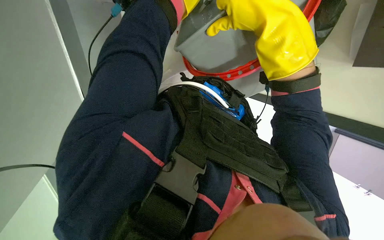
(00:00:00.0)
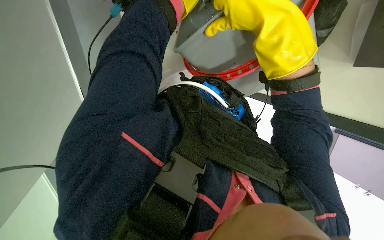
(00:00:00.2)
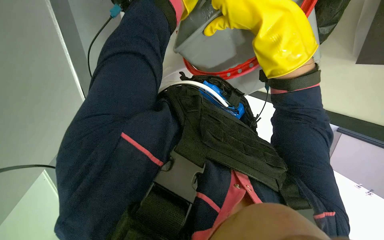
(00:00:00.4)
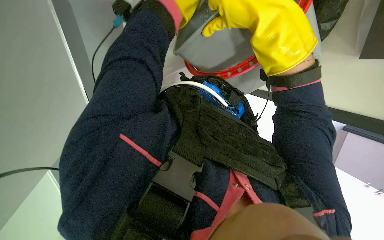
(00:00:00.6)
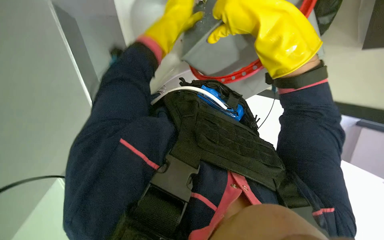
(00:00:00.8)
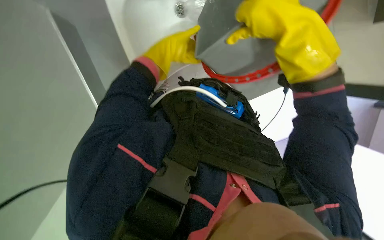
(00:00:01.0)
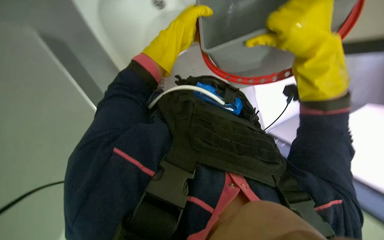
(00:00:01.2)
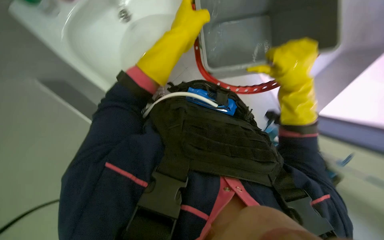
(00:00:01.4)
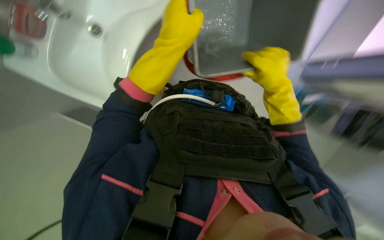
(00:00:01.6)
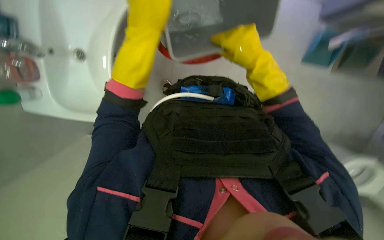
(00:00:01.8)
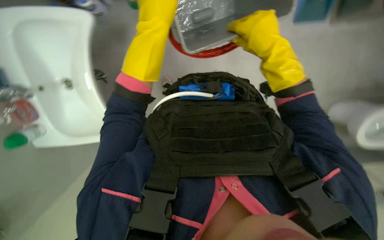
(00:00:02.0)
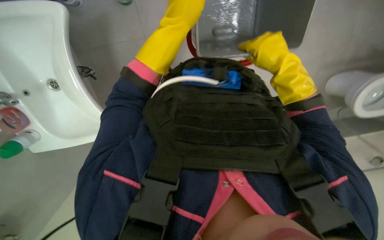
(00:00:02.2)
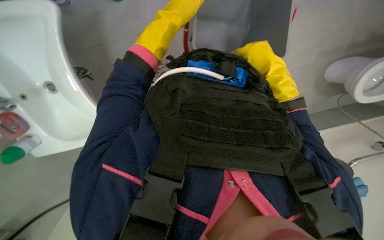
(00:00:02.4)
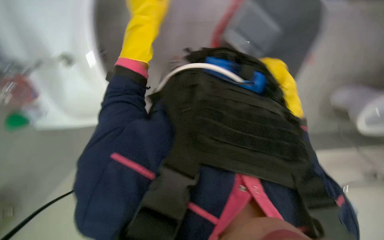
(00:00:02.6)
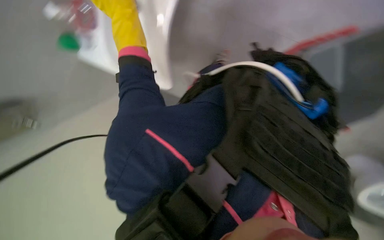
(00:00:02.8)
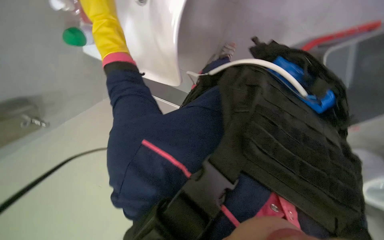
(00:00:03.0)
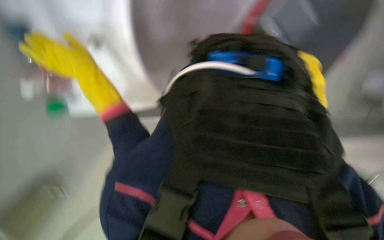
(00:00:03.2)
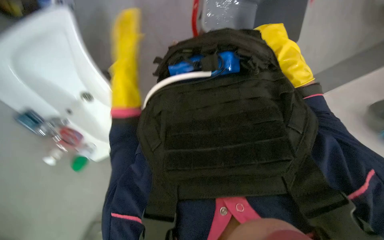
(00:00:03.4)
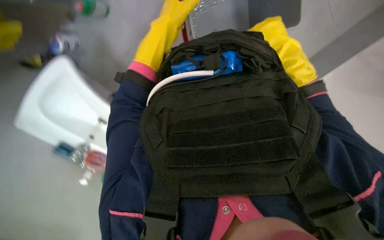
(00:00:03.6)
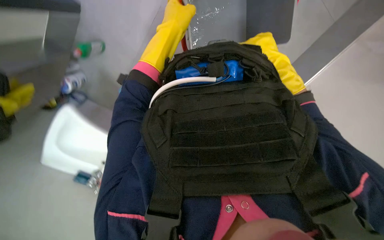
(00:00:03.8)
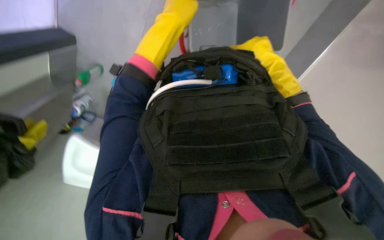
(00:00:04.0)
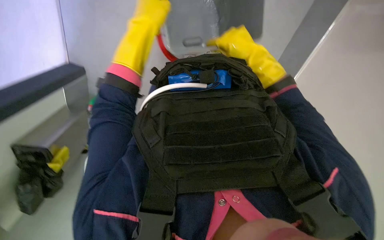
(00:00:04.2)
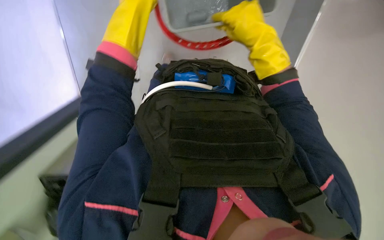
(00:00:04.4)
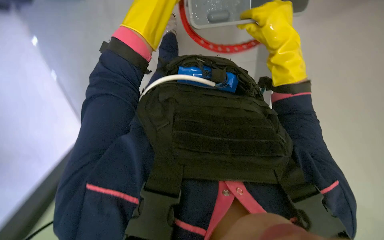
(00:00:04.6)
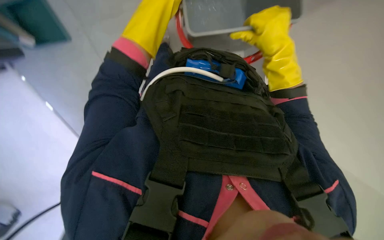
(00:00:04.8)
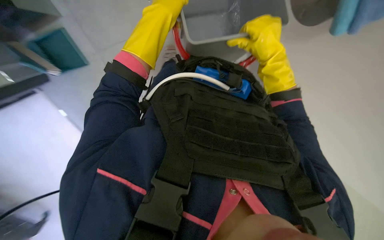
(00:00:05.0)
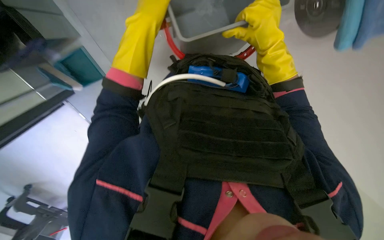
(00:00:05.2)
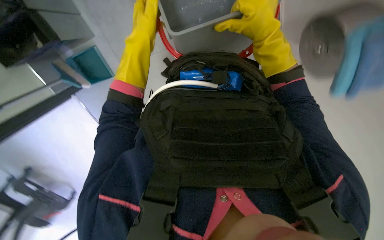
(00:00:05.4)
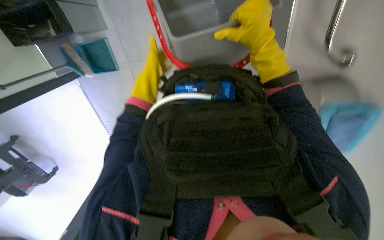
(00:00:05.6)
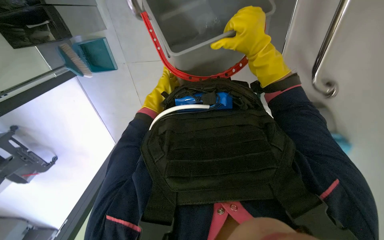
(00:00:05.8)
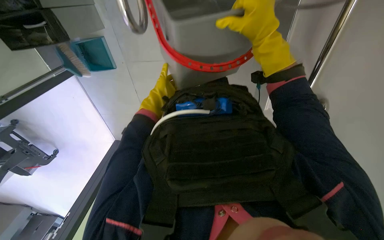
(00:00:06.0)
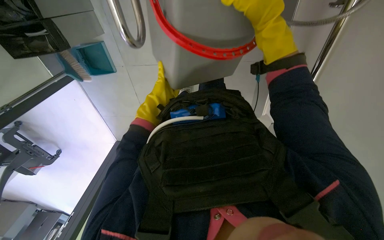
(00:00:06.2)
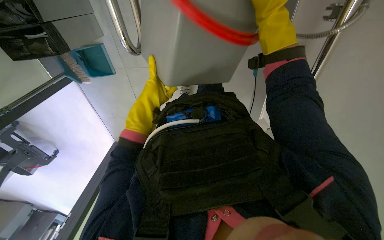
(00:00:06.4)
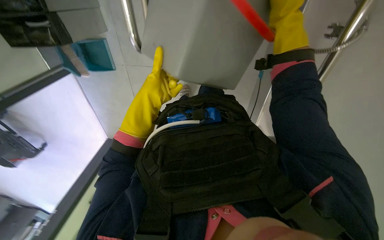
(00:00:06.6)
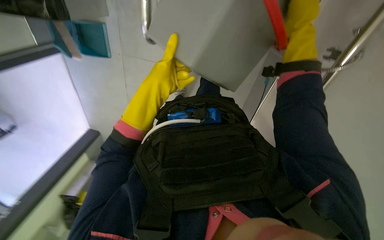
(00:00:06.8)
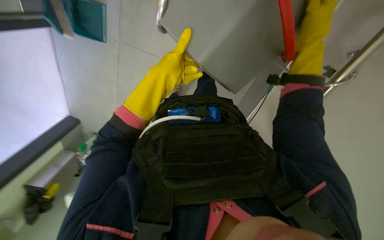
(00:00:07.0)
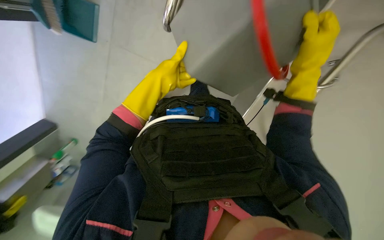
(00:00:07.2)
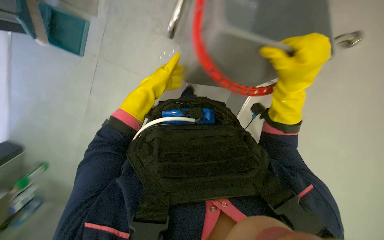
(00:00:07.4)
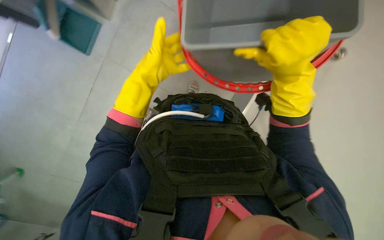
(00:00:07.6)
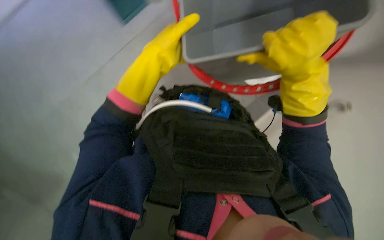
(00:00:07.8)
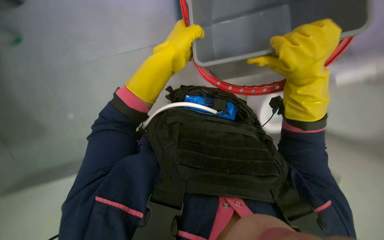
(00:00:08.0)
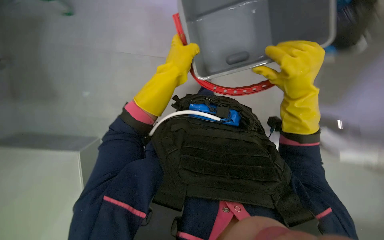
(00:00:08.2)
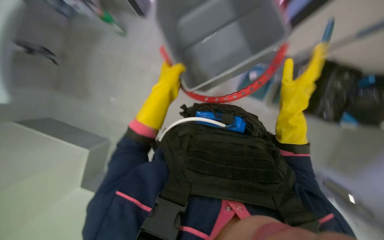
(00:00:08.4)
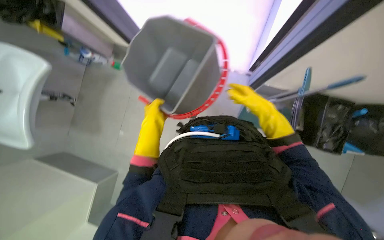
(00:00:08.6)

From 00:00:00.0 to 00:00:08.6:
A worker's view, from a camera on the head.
Job: preparing cleaning supplies.
The whole recording: Emptying and refilling mop bucket. The worker empties dirty water from the mop bucket into a sink and refills it with clean water.
From 00:00:00.0 to 00:00:01.4: The right hand heads to the right and farther from the camera, covering about 20 cm.
From 00:00:01.4 to 00:00:02.8: The camera pitches downward, by about 20 degrees. The scene rotates clockwise by roughly 25 degrees.
From 00:00:02.8 to 00:00:04.4: Everything in view rotates roughly 35 degrees counterclockwise.
From 00:00:04.4 to 00:00:05.8: The left hand heads farther from the camera, covering some 25 cm.
From 00:00:05.8 to 00:00:07.2: The left hand heads nearer to the camera, covering roughly 20 cm.
From 00:00:07.2 to 00:00:08.6: The camera pitches upward, by some 15 degrees. The right hand moves farther from the camera, some 15 cm.

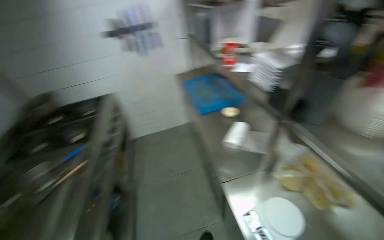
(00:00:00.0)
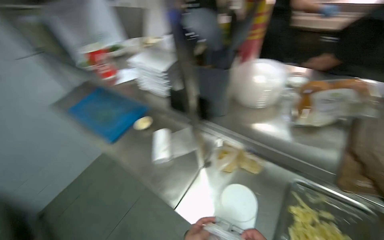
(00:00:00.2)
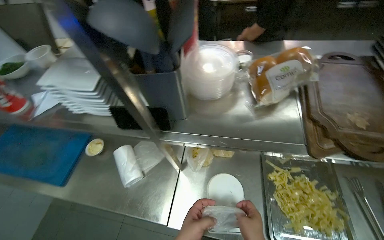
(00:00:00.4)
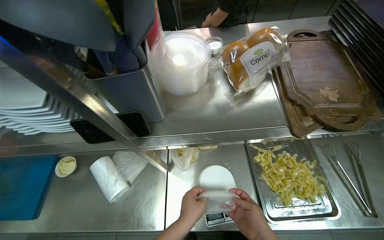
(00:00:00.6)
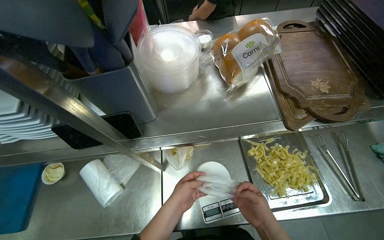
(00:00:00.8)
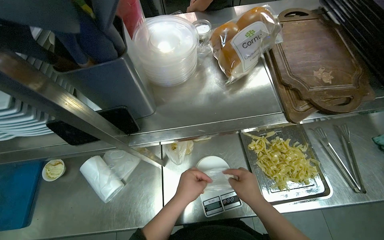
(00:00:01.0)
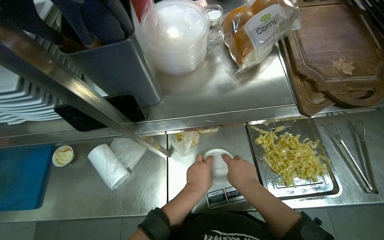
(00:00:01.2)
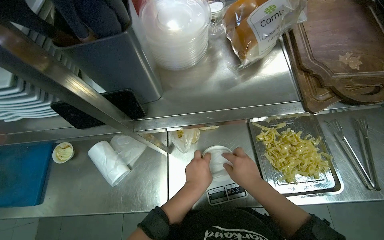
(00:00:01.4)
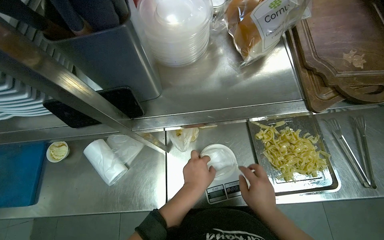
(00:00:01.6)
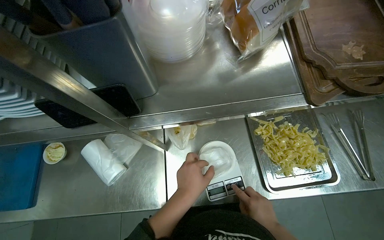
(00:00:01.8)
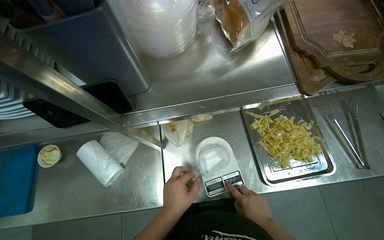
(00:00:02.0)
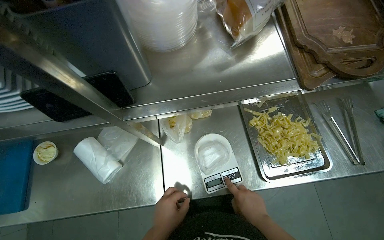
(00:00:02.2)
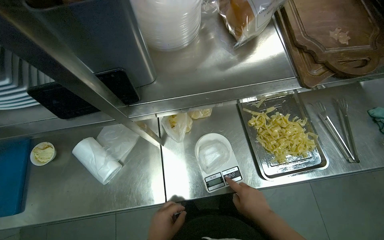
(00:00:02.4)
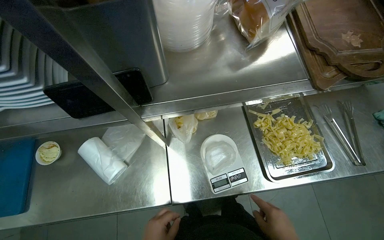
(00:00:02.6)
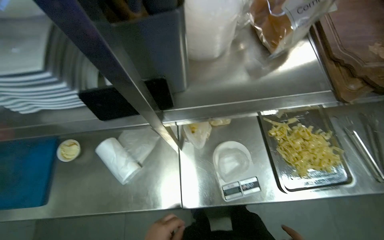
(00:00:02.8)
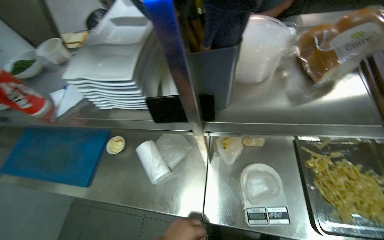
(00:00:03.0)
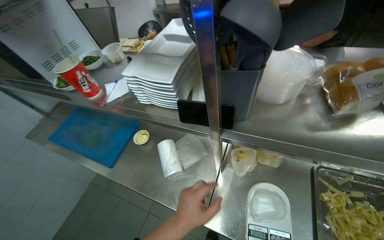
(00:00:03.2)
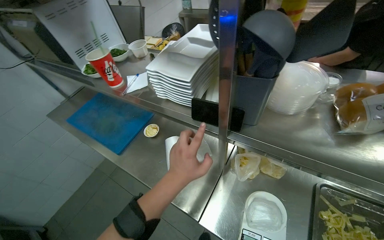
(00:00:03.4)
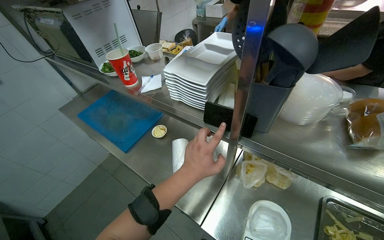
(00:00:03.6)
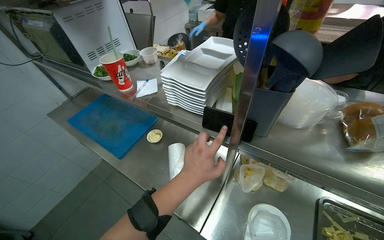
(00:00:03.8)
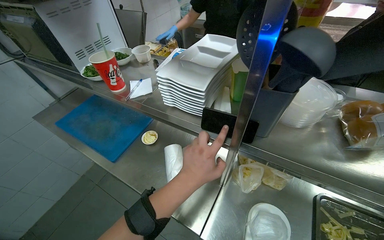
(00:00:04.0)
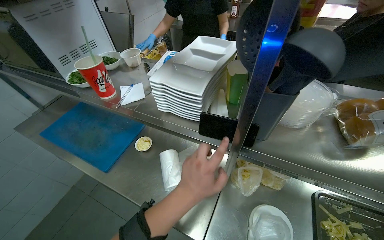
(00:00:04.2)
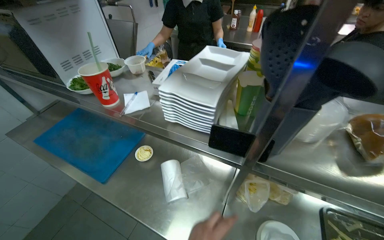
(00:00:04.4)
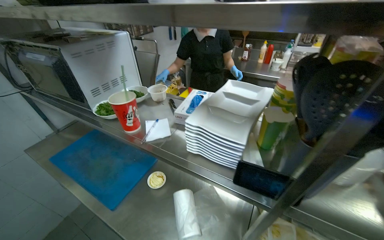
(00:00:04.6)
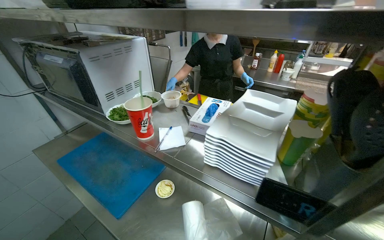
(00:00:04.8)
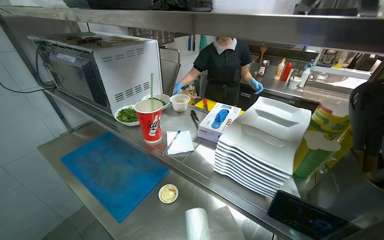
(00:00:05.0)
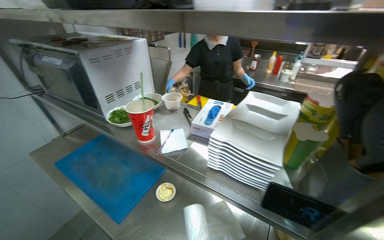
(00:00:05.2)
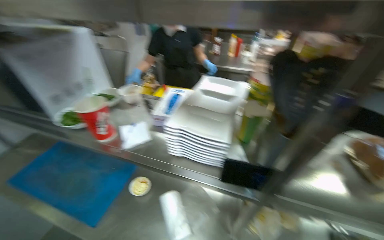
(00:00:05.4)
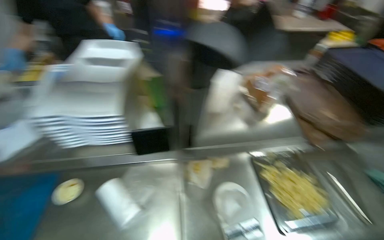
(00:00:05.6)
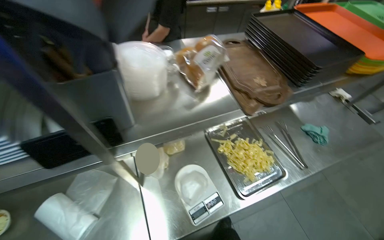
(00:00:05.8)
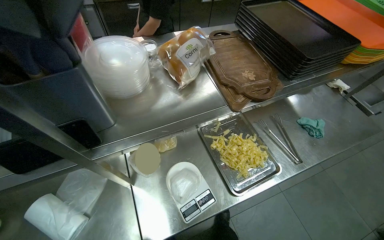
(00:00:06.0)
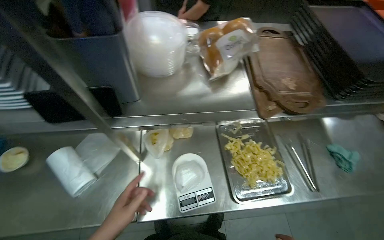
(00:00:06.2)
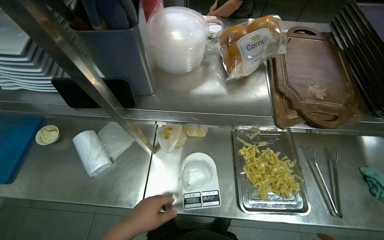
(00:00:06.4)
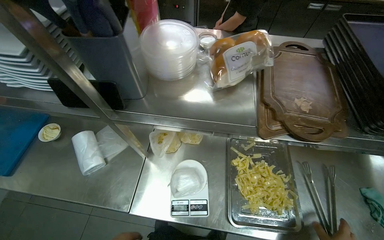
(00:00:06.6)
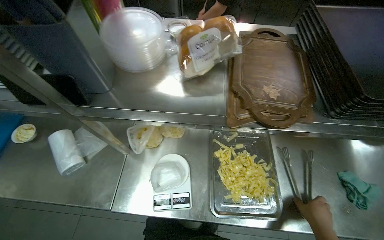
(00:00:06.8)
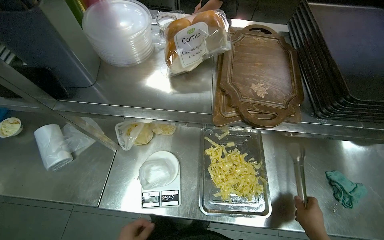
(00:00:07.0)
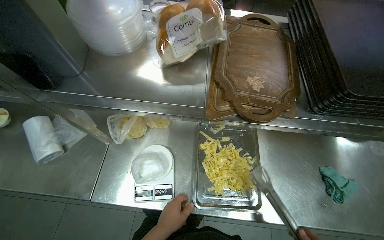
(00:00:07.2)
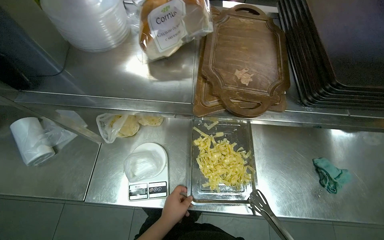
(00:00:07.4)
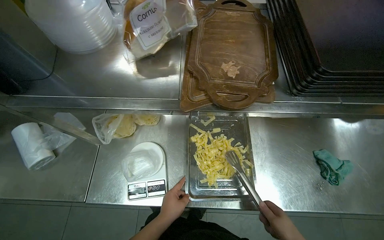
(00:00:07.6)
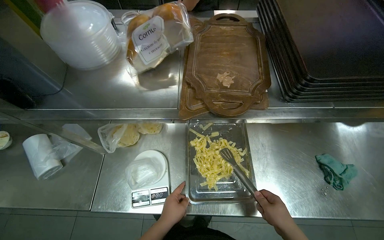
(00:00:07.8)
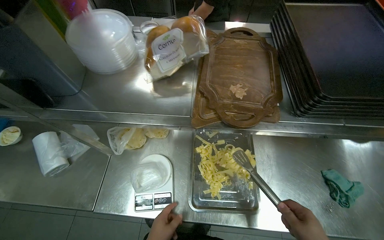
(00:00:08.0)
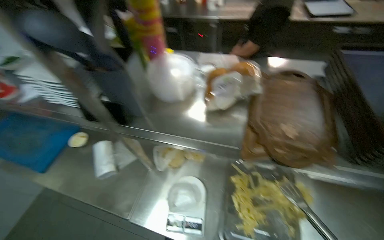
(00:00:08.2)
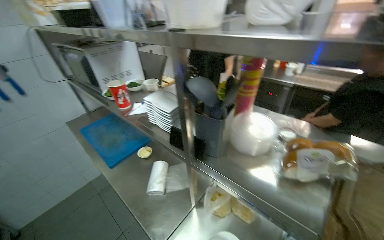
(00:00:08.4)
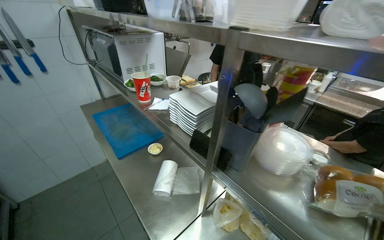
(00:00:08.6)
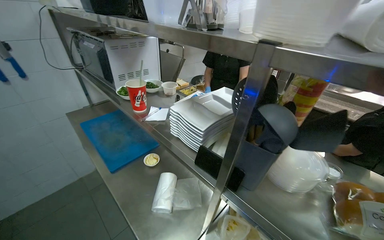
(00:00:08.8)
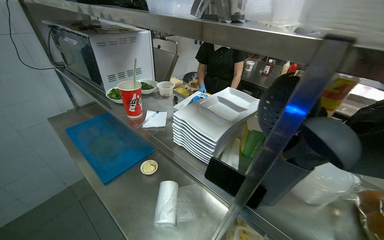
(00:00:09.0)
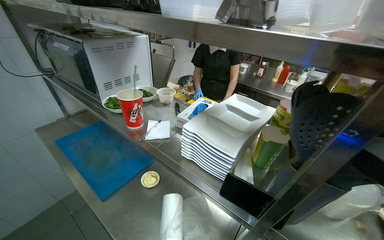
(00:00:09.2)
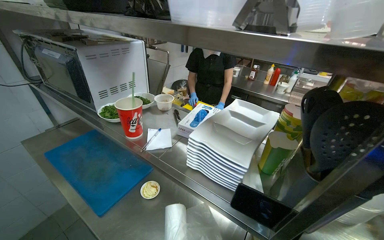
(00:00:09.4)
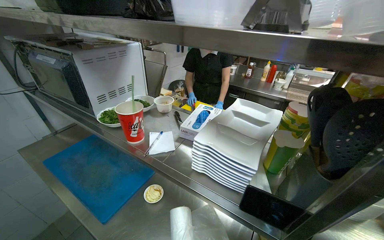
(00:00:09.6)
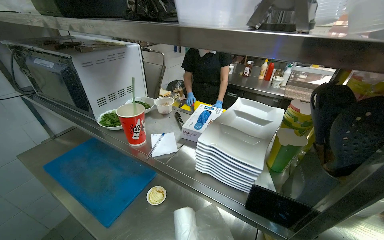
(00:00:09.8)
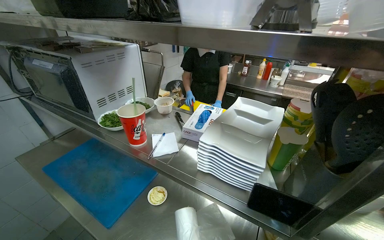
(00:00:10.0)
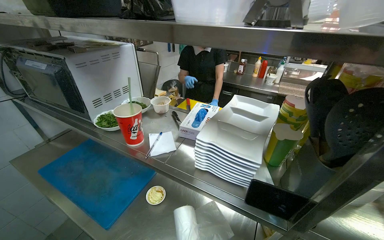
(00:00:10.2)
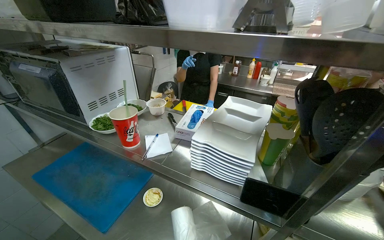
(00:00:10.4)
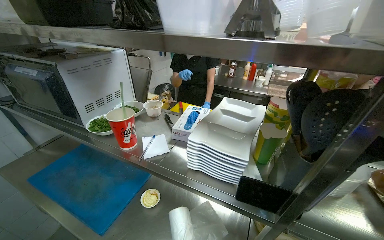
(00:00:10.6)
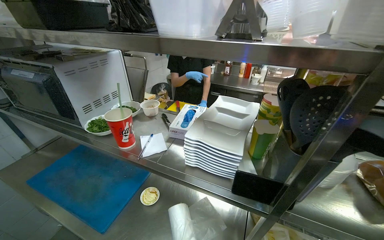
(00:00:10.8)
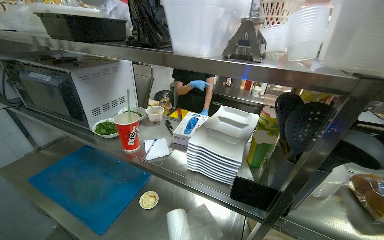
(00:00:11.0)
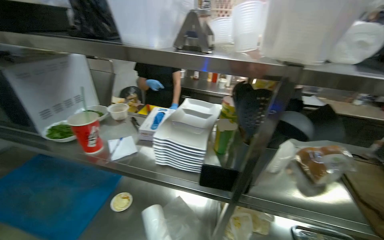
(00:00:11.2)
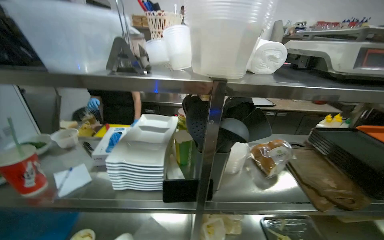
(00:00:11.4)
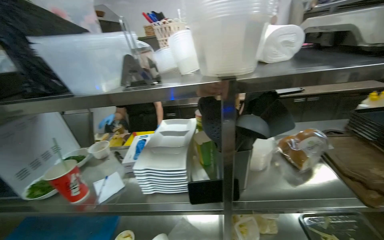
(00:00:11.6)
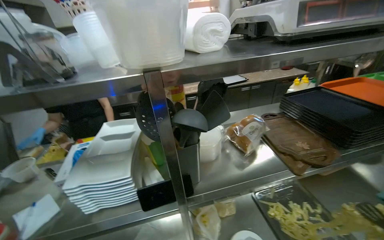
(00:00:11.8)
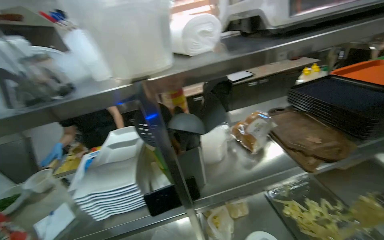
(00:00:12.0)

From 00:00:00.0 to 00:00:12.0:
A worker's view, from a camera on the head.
Job: preparing food.
The whole recording: Weighing and bagging pasta. The worker weighs pasta using a scale and places it into containers and bags.
From 00:00:00.0 to 00:00:01.6: The head turns to the right by approximately 80 degrees. The camera pitches downward, by approximately 20 degrees.
From 00:00:04.4 to 00:00:06.0: The wearer's head swings approximately 50 degrees to the right. The wearer looks approximately 15 degrees further downward.
From 00:00:06.0 to 00:00:07.6: The head rotates about 25 degrees to the left.
From 00:00:07.6 to 00:00:09.0: The wearer moves some 40 cm. The head rotates about 40 degrees to the left. The camera pitches upward, by about 25 degrees.
From 00:00:10.4 to 00:00:12.0: The wearer looks approximately 40 degrees further to the right.
